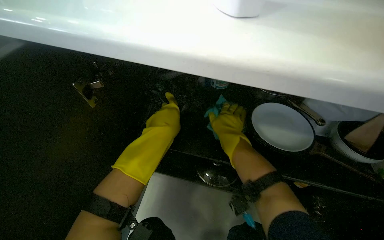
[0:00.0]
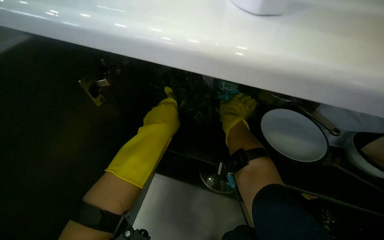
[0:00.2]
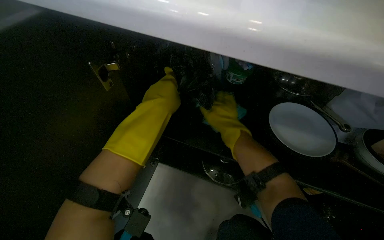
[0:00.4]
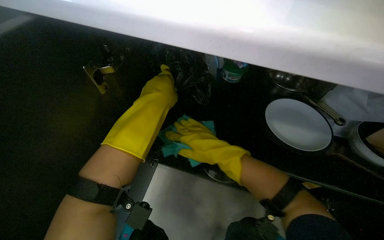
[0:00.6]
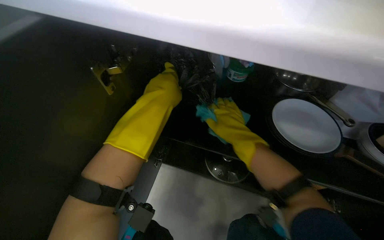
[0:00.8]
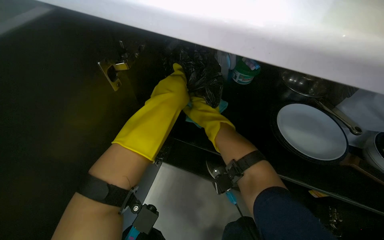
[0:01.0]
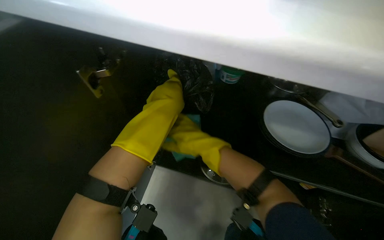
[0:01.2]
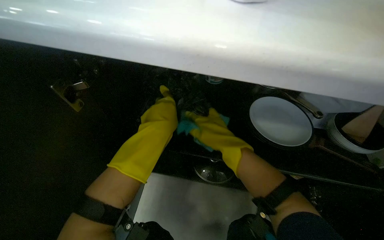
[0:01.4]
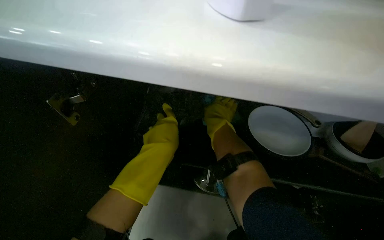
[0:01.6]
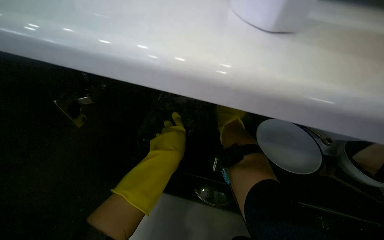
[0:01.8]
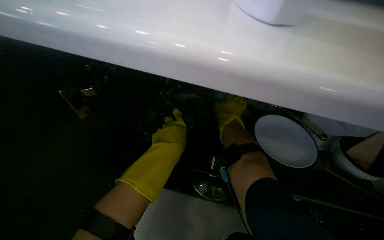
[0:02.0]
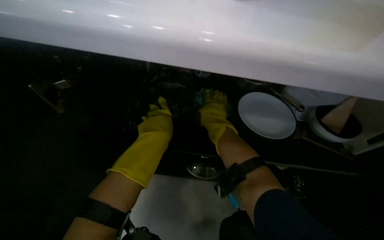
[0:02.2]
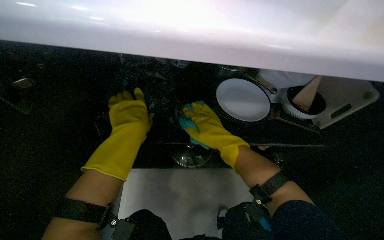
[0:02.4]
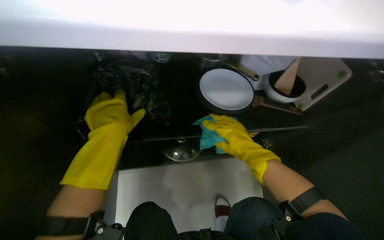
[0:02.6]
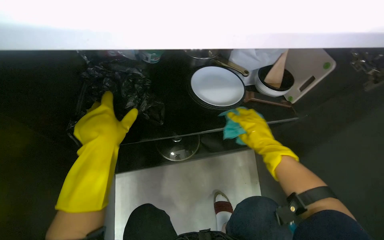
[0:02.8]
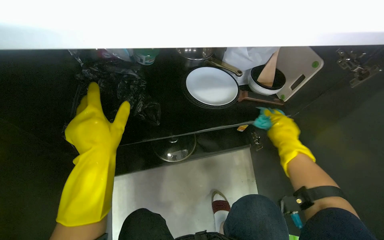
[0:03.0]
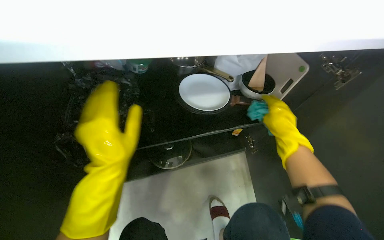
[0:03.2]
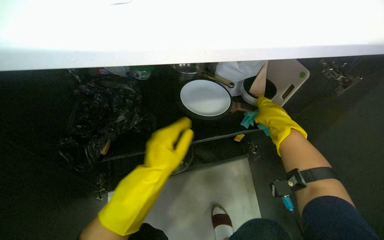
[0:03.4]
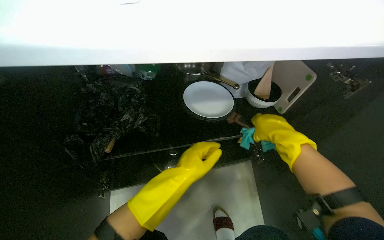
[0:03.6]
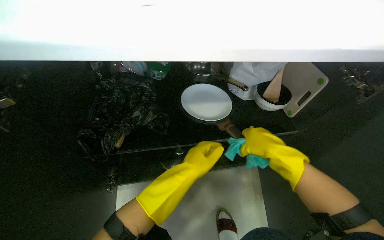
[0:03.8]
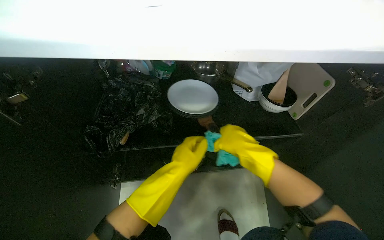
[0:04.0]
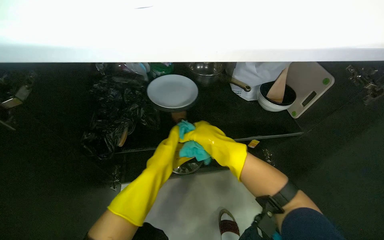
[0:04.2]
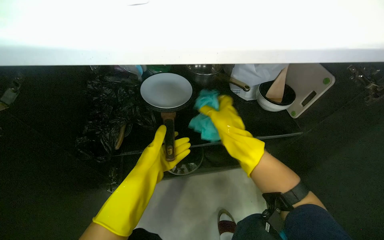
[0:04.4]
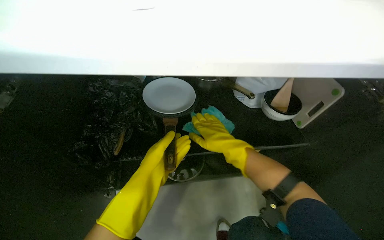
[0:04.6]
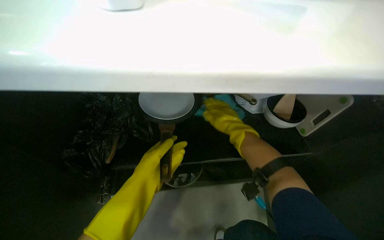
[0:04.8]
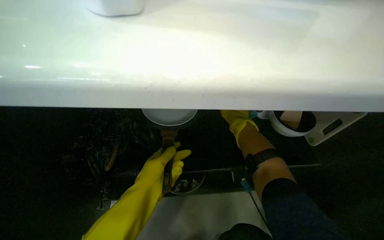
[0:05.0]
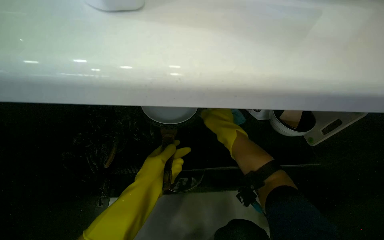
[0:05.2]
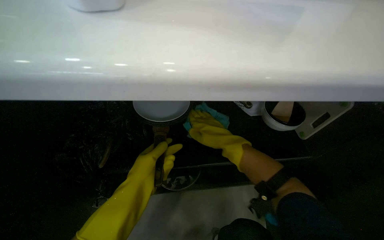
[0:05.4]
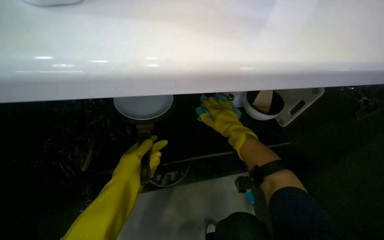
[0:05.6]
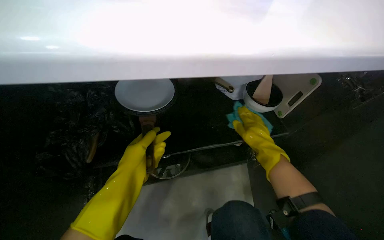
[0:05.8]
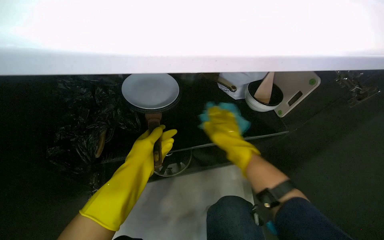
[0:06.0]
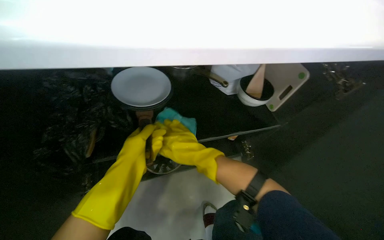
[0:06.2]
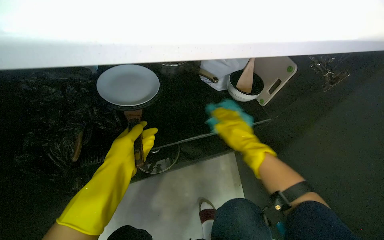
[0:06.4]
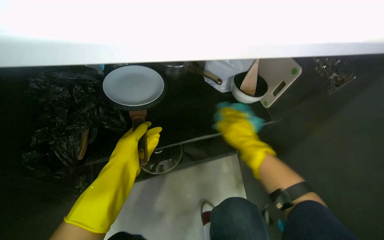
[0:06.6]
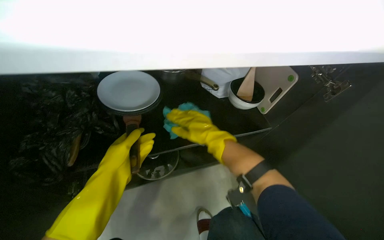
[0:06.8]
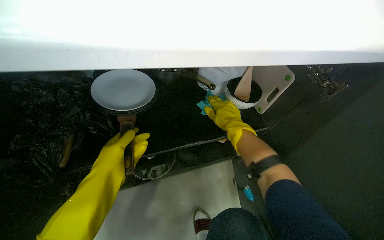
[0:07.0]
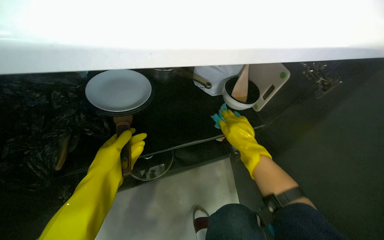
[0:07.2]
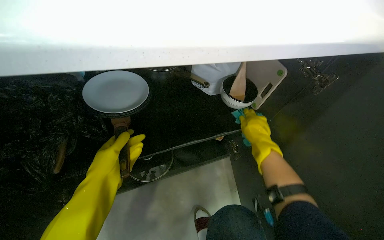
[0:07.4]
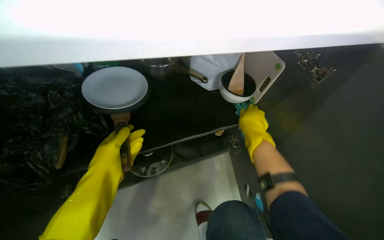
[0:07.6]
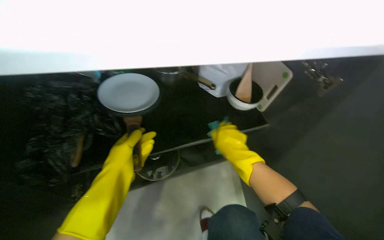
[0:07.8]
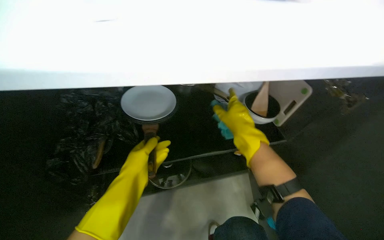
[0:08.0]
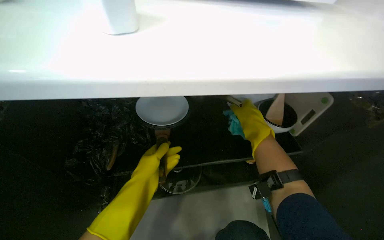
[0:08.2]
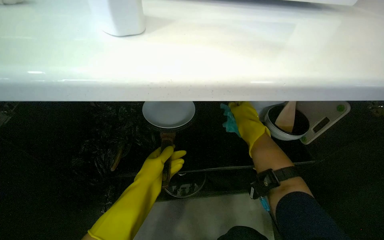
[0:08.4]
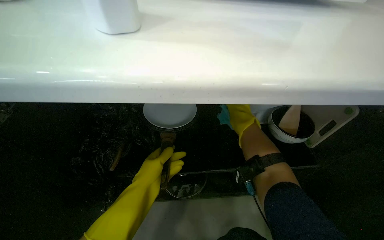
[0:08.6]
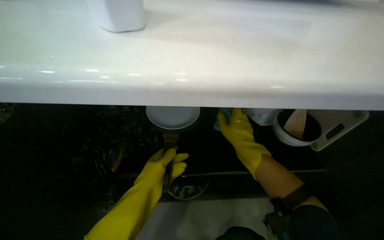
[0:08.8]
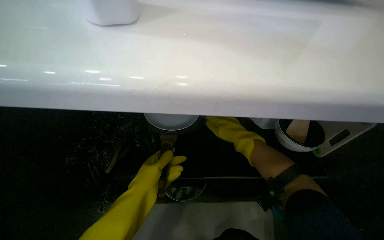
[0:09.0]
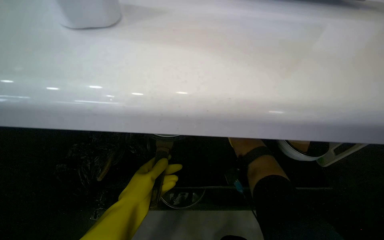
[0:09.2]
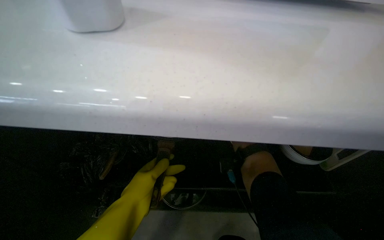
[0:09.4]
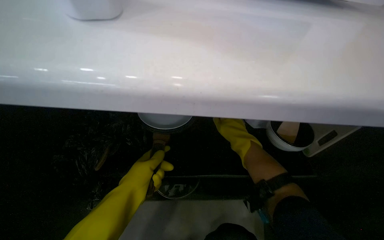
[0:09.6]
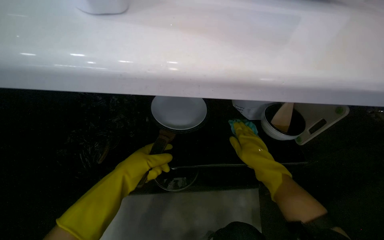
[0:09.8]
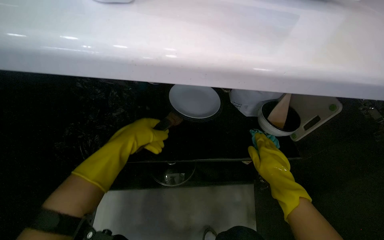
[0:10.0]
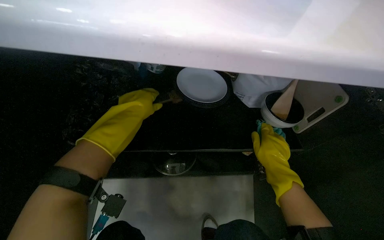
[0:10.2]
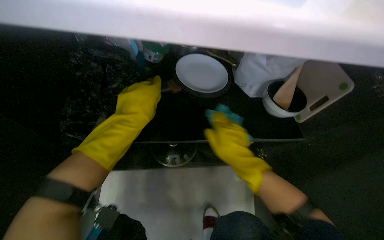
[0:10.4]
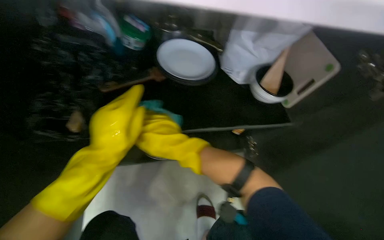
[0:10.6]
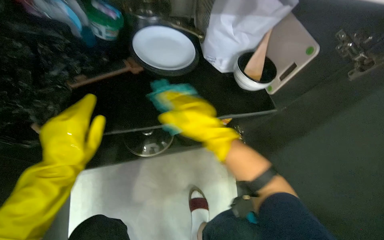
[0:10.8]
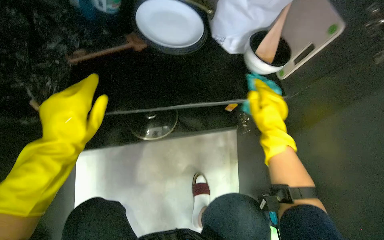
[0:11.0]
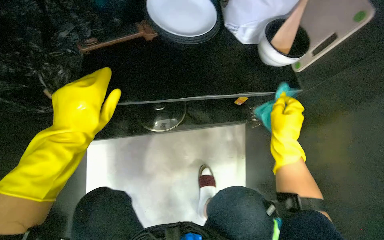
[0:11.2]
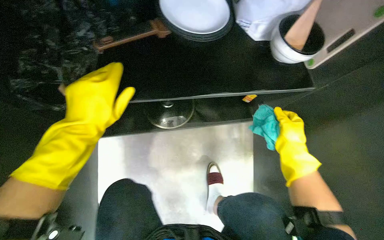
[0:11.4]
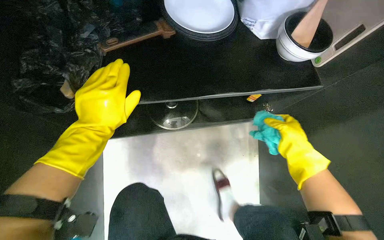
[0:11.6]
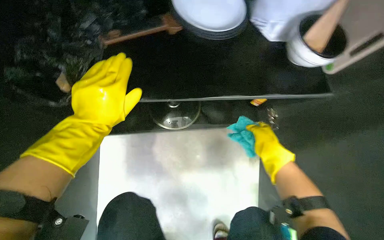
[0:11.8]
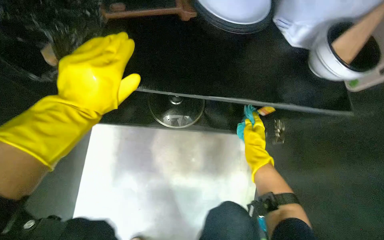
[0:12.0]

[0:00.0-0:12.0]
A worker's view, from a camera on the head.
Job: cleaning kitchen.
The whole recording: Cleaning kitchen cabinets. The worker cleans the kitchen cabinets, including the exterior, interior, and items inside, using a cleaning cloth.
0:00.0 to 0:01.6: The right hand is displaced farther from the camera by roughly 10 cm.
0:01.6 to 0:03.0: The wearer's head swings roughly 20 degrees to the right. The right hand moves to the right and down the picture, about 40 cm.
0:03.0 to 0:04.4: The right hand heads to the left and nearer to the camera, covering roughly 25 cm.
0:06.0 to 0:07.6: The right hand swings left and right, approximately 15 cm each way, with 3 reversals.
0:07.6 to 0:09.0: The head turns to the left by about 20 degrees. The right hand moves nearer and farther over some 15 cm, changing direction 2 times.
0:09.0 to 0:10.4: The left hand travels up the picture by approximately 10 cm. The right hand heads nearer to the camera, covering roughly 10 cm.
0:10.4 to 0:12.0: The view tilts about 15 degrees downward. The right hand goes left and right, roughly 30 cm each way, reversing 2 times.

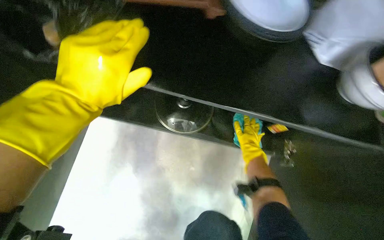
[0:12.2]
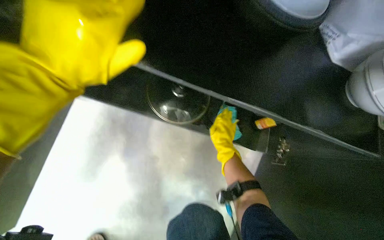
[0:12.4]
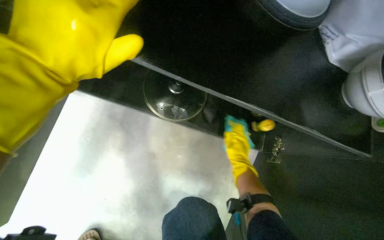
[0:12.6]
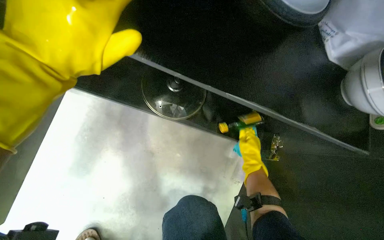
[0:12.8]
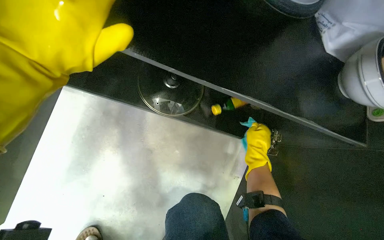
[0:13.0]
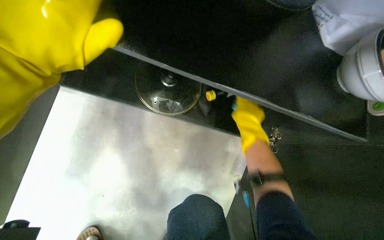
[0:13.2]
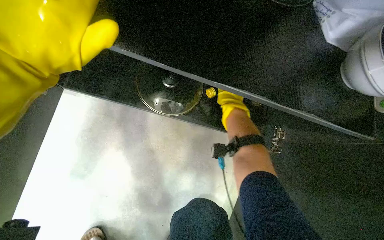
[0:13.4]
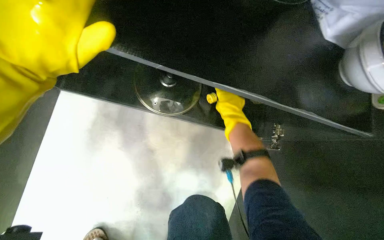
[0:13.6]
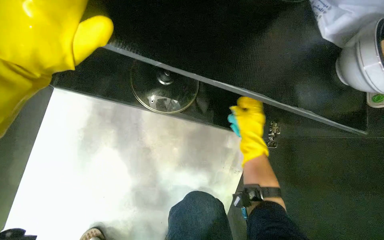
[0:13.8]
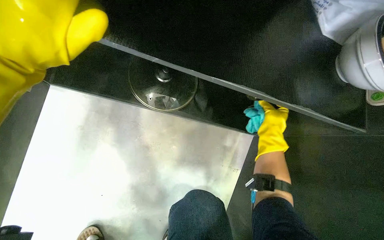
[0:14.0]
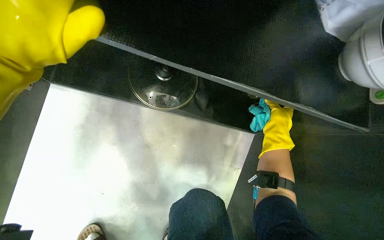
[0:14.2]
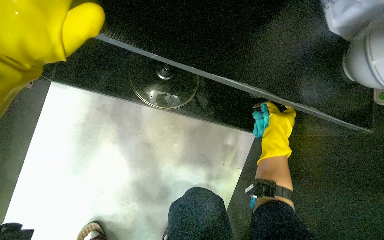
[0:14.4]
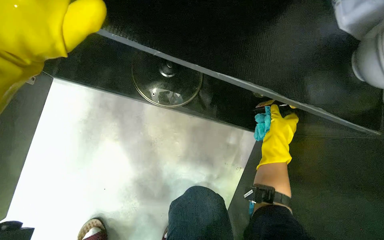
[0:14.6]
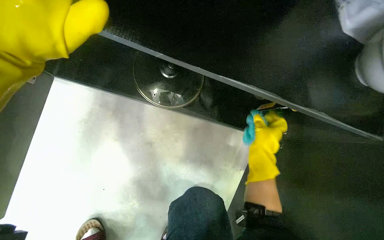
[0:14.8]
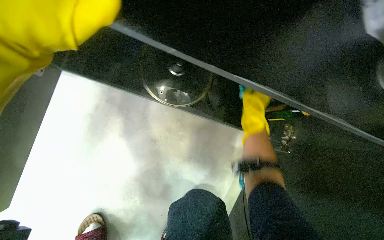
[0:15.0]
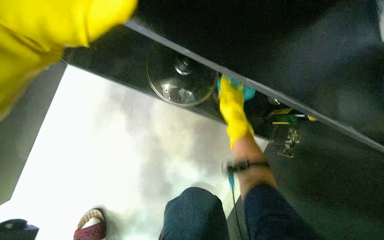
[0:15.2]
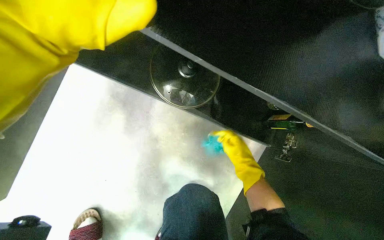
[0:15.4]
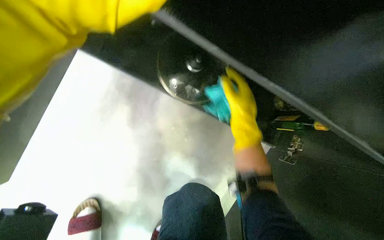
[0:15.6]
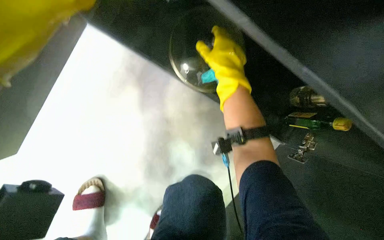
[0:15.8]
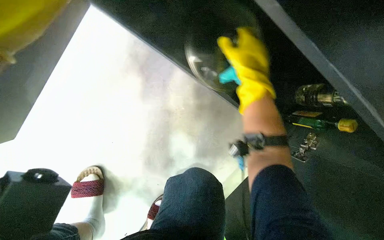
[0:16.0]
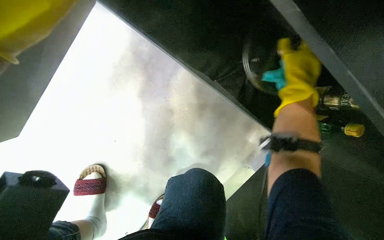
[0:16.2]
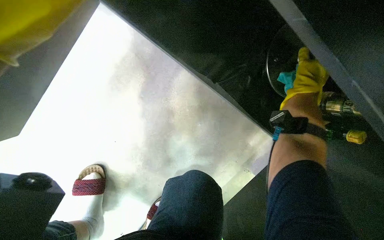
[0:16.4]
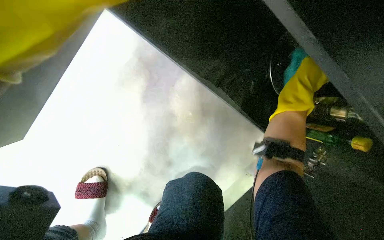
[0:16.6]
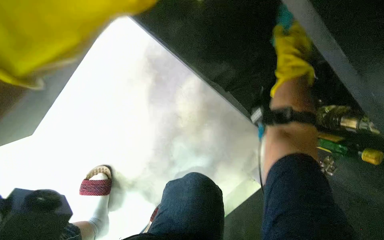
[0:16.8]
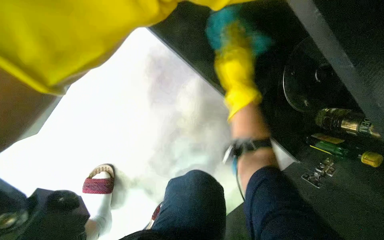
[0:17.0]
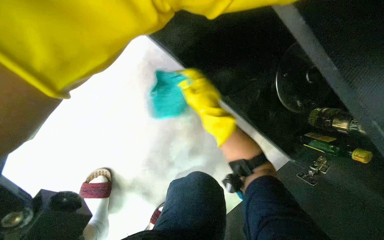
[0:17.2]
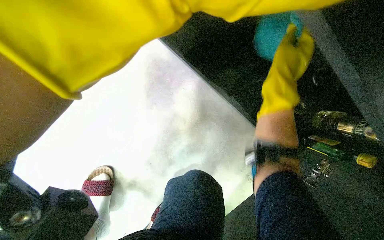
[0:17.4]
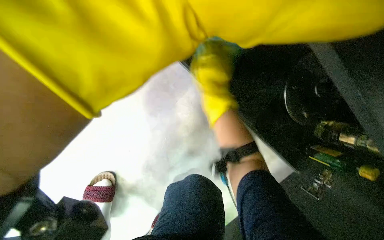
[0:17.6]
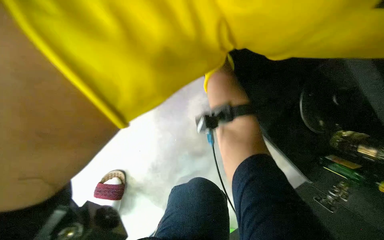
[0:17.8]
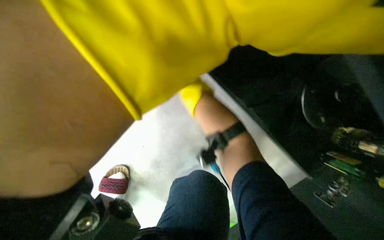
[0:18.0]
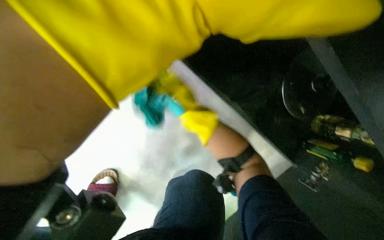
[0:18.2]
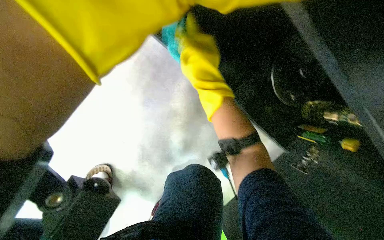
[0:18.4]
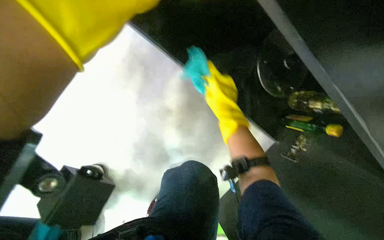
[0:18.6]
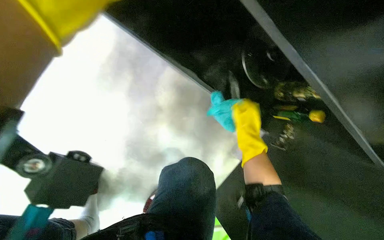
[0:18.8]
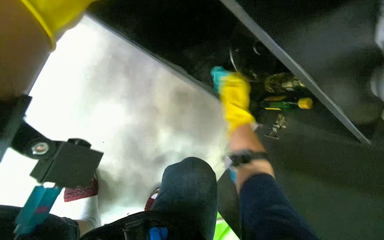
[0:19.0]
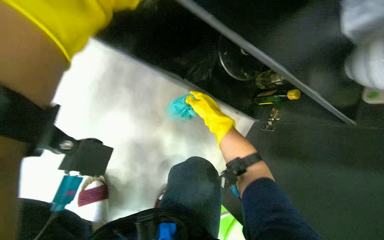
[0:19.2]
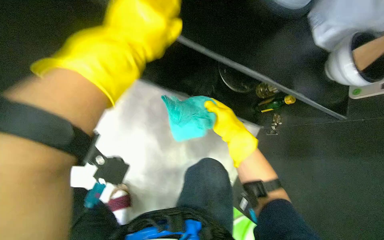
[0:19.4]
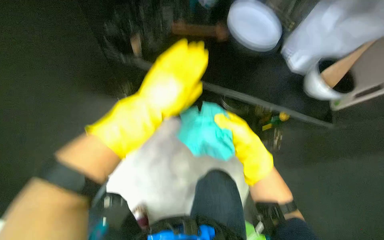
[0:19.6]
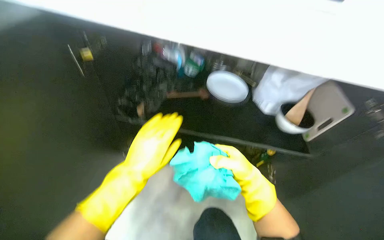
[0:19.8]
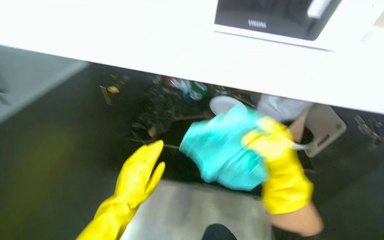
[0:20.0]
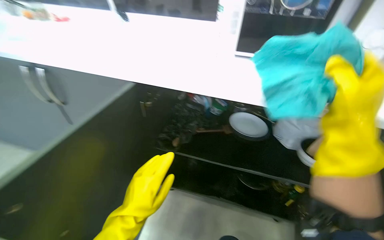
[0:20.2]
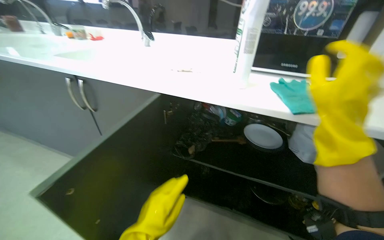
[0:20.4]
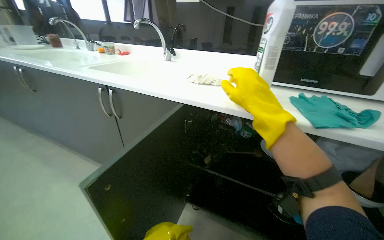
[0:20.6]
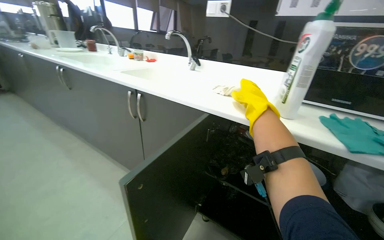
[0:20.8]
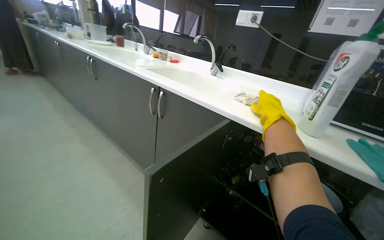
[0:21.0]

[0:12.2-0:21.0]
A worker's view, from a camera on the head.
Job: cleaning kitchen.
The whole recording: Cleaning kitchen cabinets. The worker cleans the kitchen cabinets, including the exterior, interior, and items inside, using a cleaning cloth.
0:12.2 to 0:13.6: The right hand is displaced up the picture by roughly 10 cm.
0:13.6 to 0:15.2: The right hand travels to the right and back again, approximately 15 cm each way.
0:15.2 to 0:16.6: The right hand shifts approximately 10 cm to the right.
0:18.0 to 0:19.6: The view tips upward by some 15 degrees. The scene turns about 30 degrees counterclockwise in the picture.
0:19.6 to 0:21.0: The wearer's head swings some 30 degrees to the left. The camera pitches upward, by about 45 degrees.
